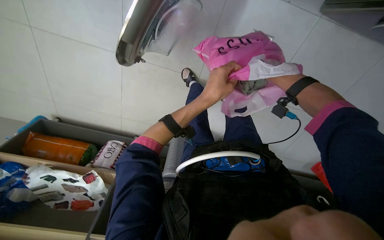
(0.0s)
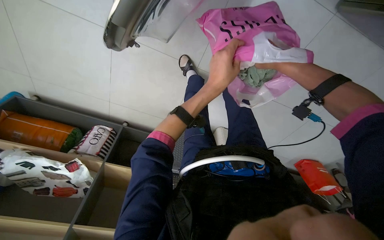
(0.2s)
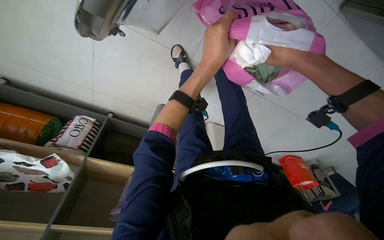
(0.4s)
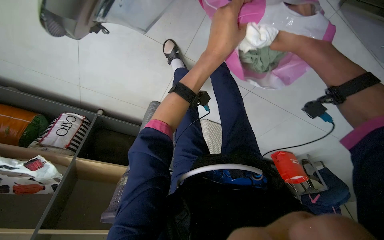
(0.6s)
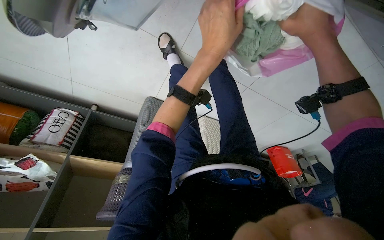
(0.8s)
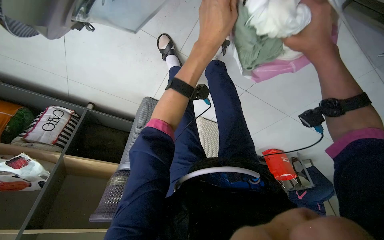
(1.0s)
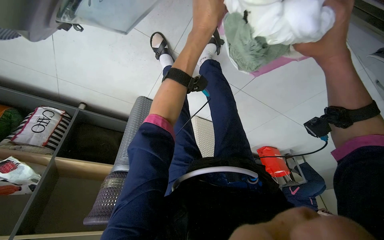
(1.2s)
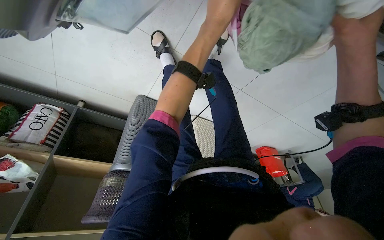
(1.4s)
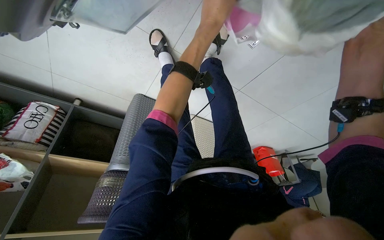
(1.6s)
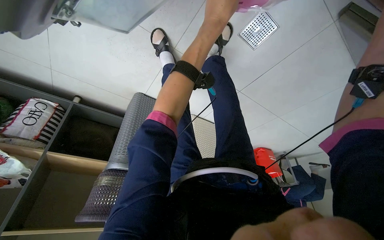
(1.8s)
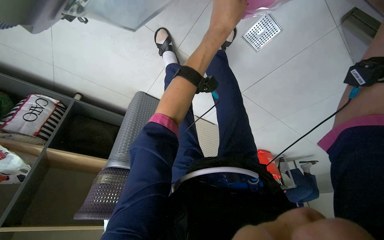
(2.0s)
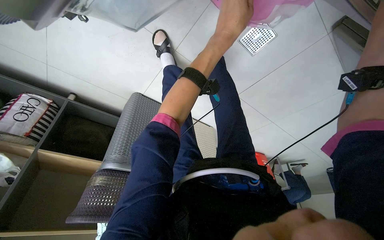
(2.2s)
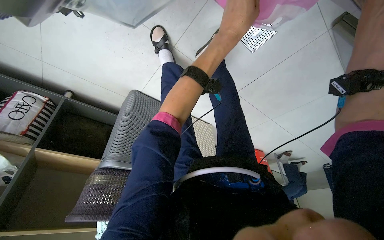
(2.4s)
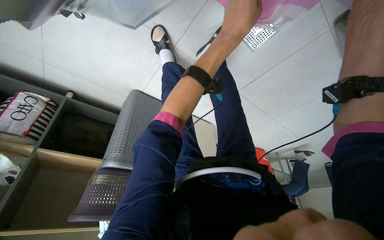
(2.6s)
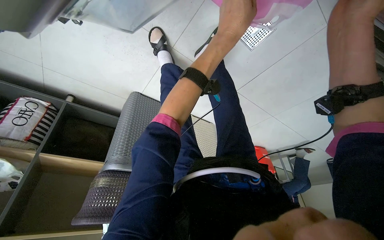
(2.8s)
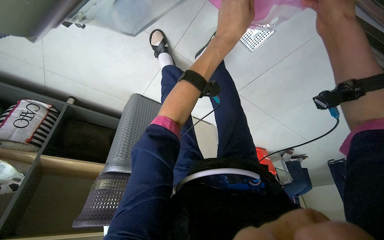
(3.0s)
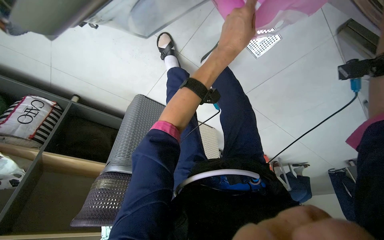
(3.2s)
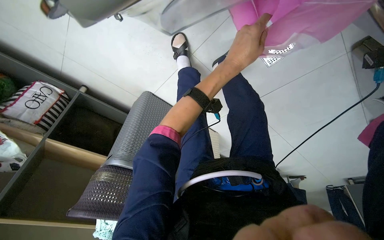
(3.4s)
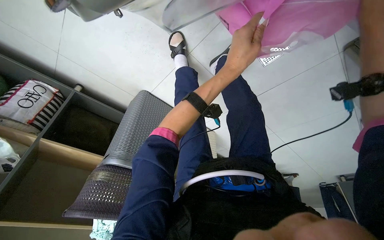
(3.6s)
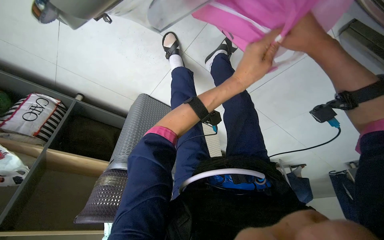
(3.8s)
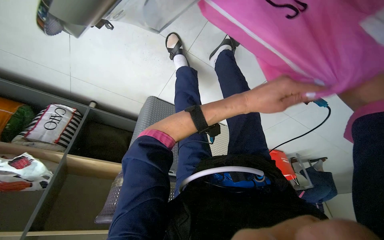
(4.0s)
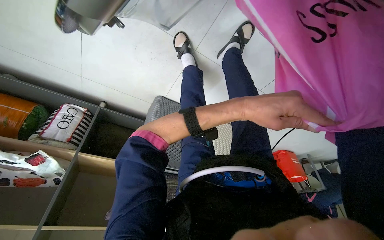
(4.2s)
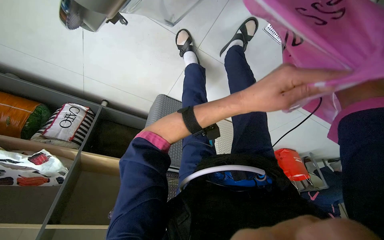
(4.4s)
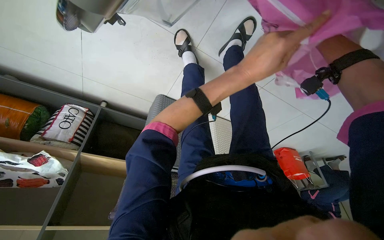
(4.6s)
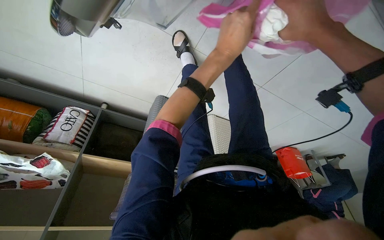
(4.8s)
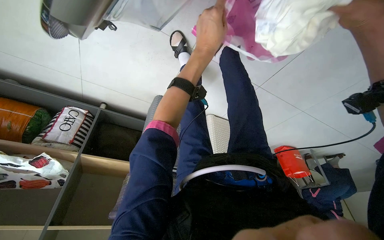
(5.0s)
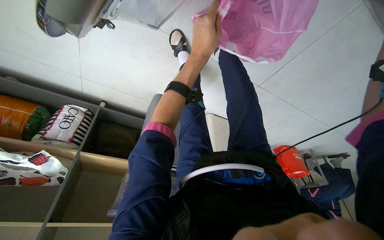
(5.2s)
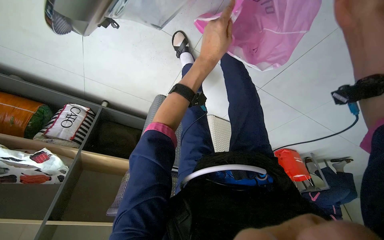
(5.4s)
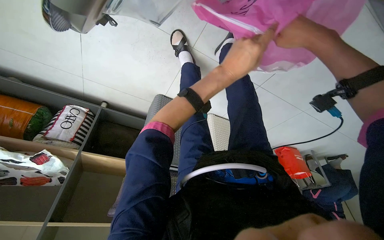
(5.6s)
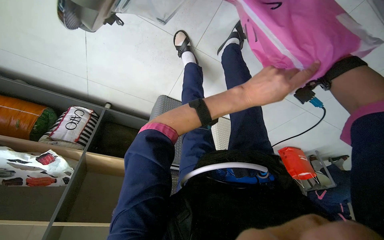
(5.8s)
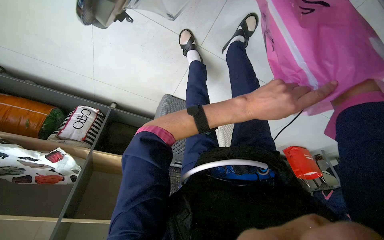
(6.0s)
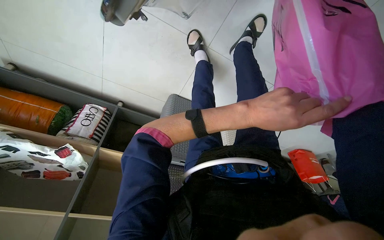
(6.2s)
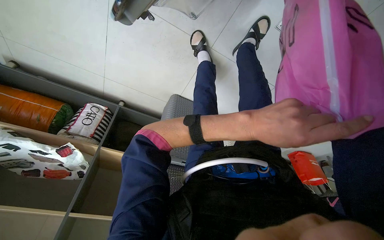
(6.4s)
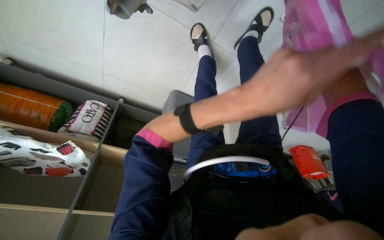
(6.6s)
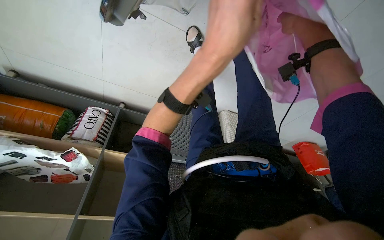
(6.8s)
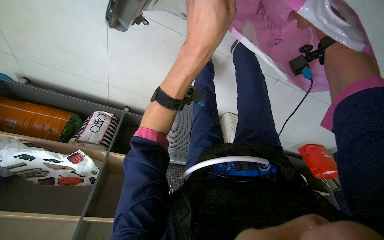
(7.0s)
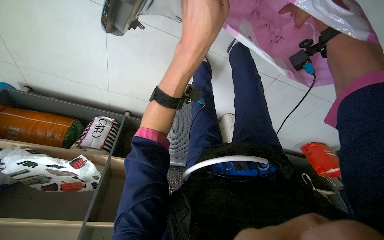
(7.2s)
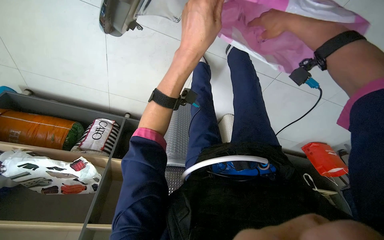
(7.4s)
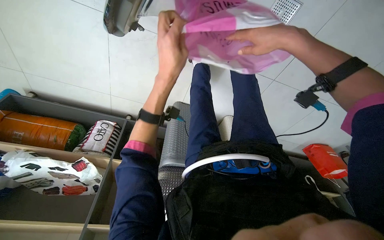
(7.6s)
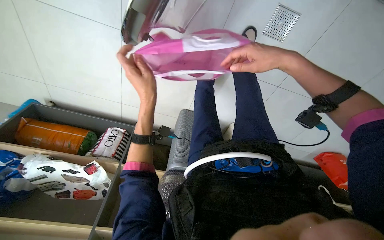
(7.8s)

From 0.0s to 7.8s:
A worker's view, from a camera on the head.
Job: managing laundry.
The whole recording: Sorting clothes from bag. The worker sorts clothes from a pink bag, placing them into a drawer and a washing machine compartment.
From 0.0s to 1.6s: The camera pitches downward, by roughly 15 degrees. The left hand shifts roughly 25 cm up the picture.
From 3.2s to 4.6s: The left hand travels down the picture by approximately 10 cm.
From 4.6s to 6.2s: The left hand is displaced down the picture by approximately 15 cm.
From 6.2s to 7.8s: The left hand moves to the left, approximately 25 cm.

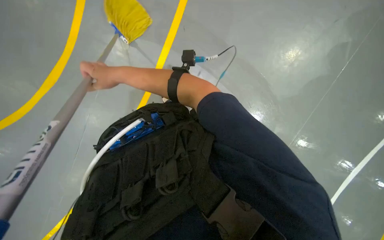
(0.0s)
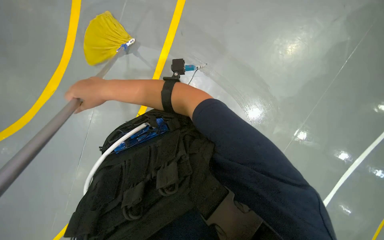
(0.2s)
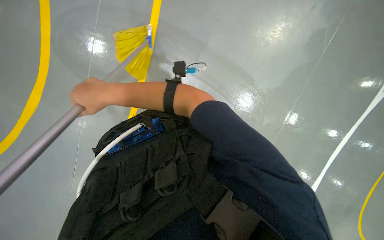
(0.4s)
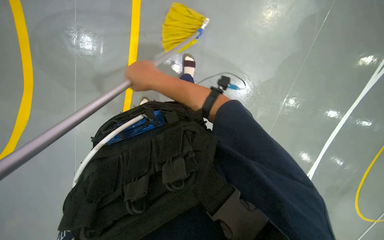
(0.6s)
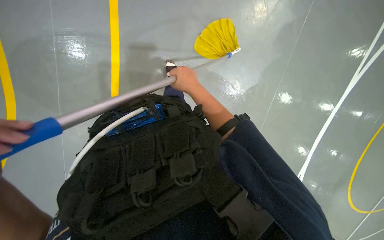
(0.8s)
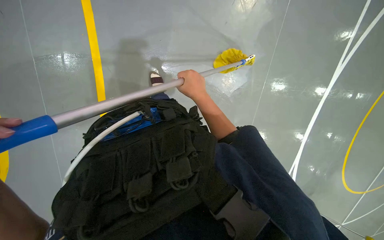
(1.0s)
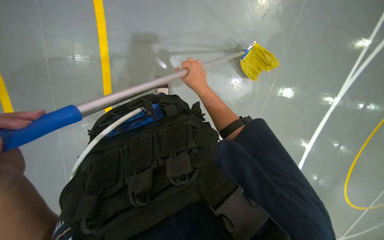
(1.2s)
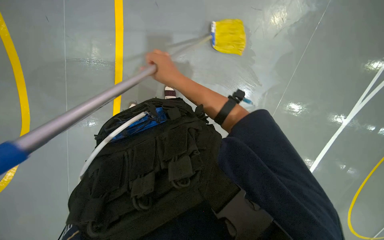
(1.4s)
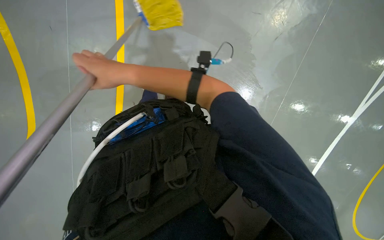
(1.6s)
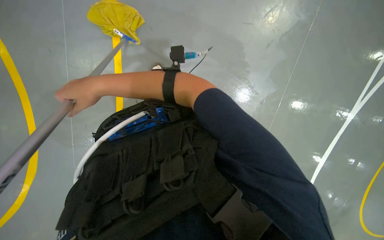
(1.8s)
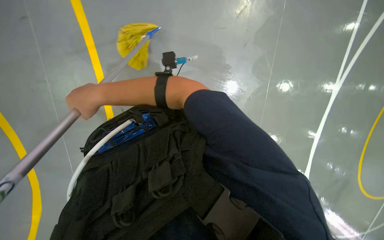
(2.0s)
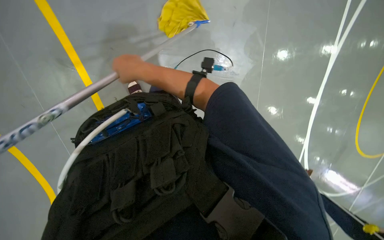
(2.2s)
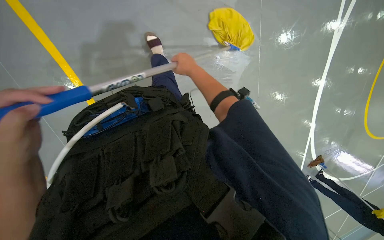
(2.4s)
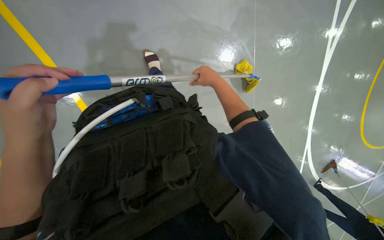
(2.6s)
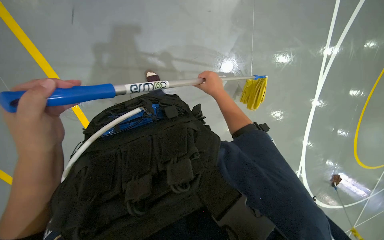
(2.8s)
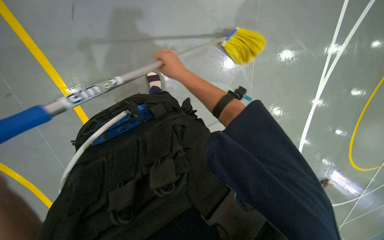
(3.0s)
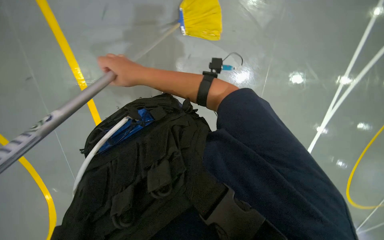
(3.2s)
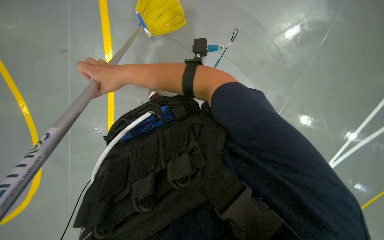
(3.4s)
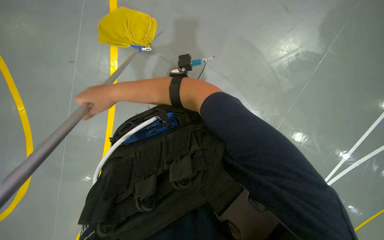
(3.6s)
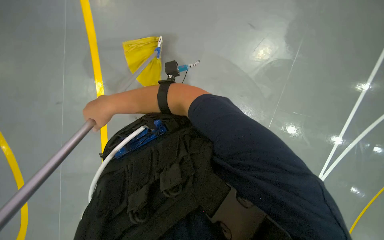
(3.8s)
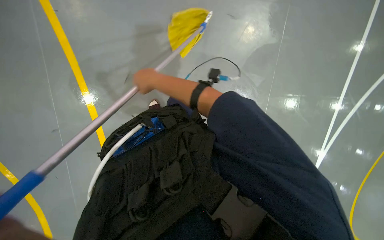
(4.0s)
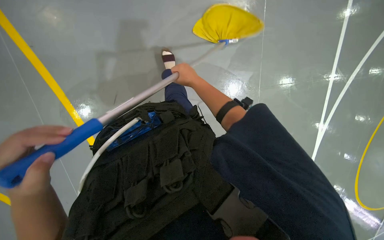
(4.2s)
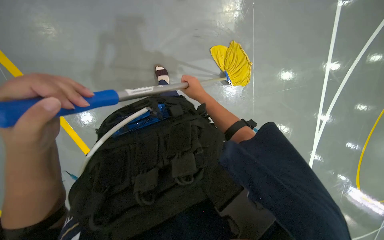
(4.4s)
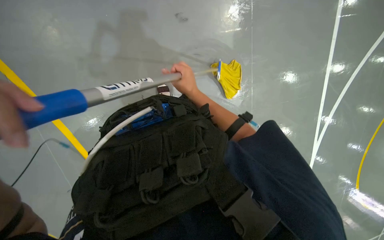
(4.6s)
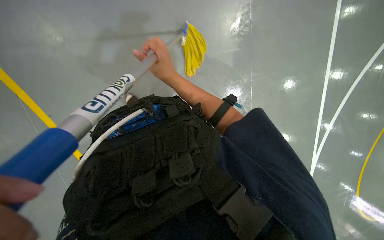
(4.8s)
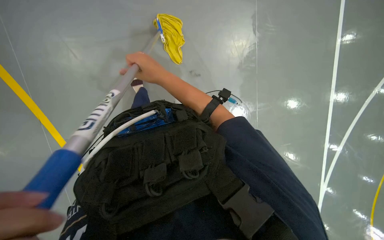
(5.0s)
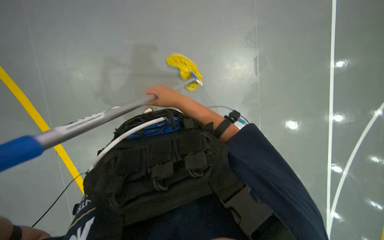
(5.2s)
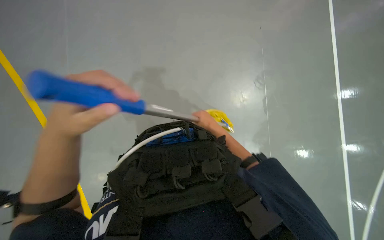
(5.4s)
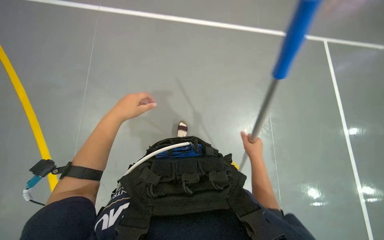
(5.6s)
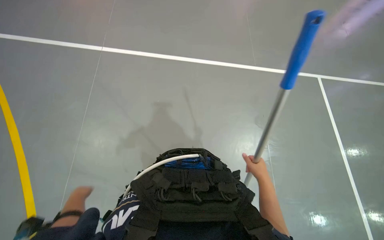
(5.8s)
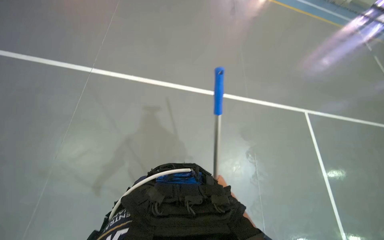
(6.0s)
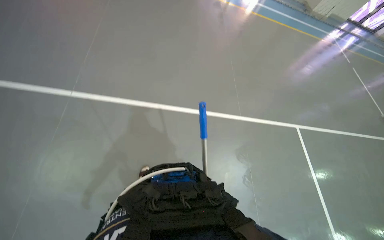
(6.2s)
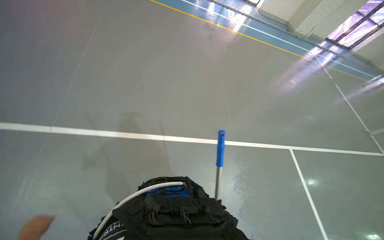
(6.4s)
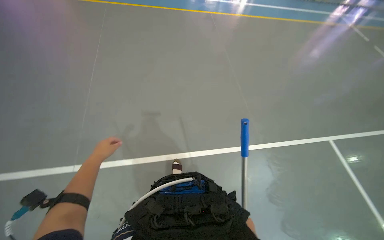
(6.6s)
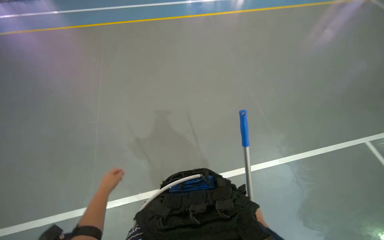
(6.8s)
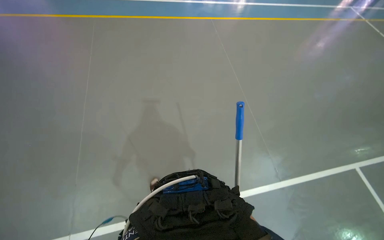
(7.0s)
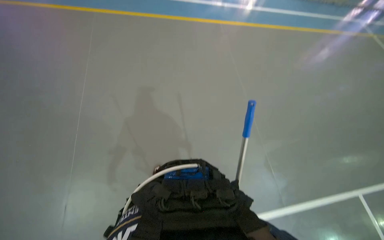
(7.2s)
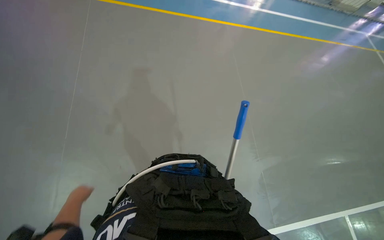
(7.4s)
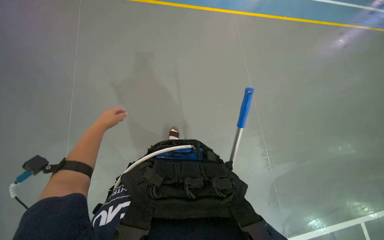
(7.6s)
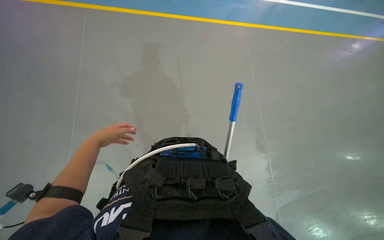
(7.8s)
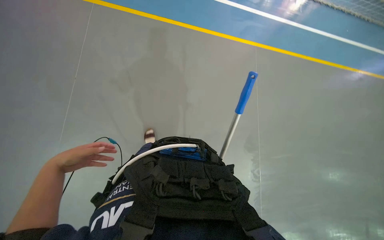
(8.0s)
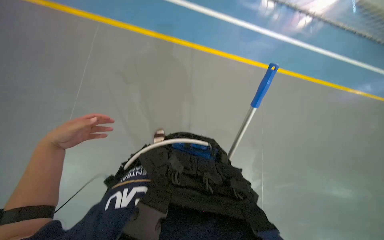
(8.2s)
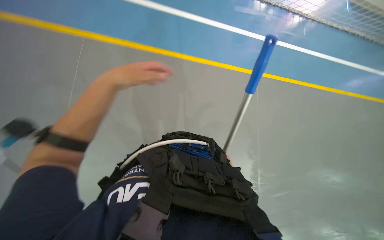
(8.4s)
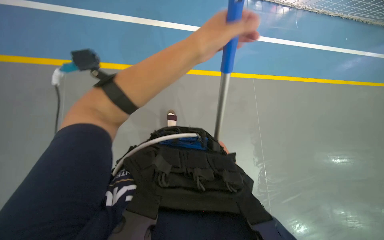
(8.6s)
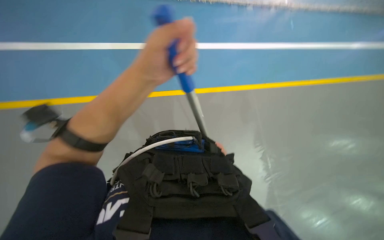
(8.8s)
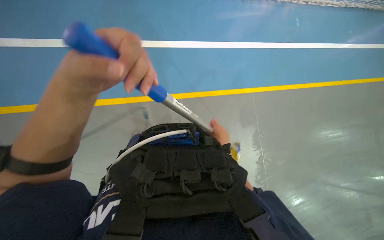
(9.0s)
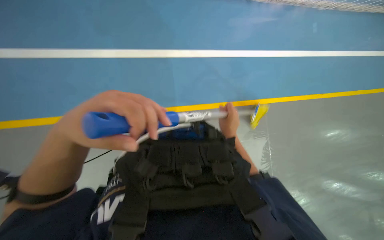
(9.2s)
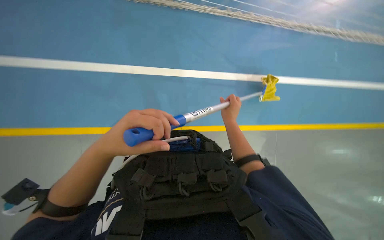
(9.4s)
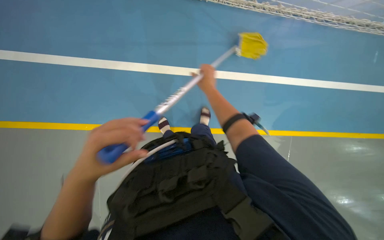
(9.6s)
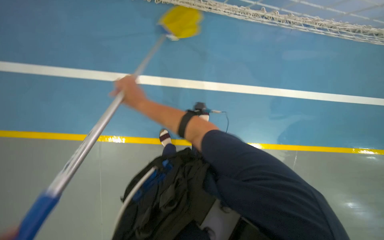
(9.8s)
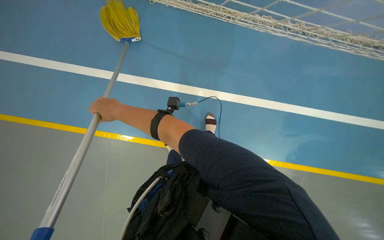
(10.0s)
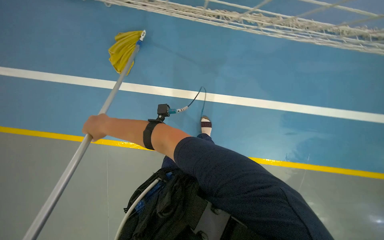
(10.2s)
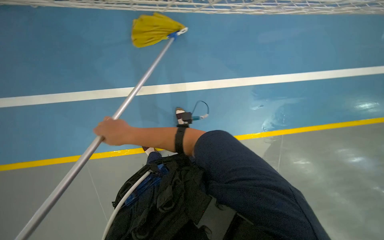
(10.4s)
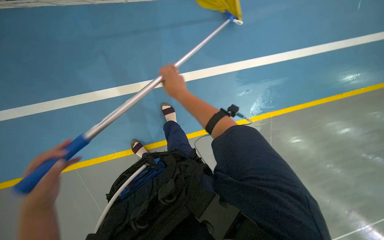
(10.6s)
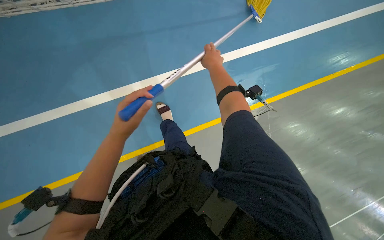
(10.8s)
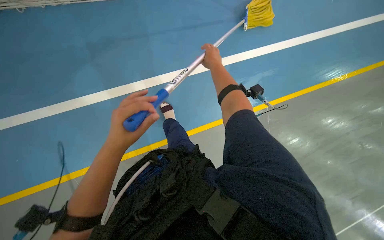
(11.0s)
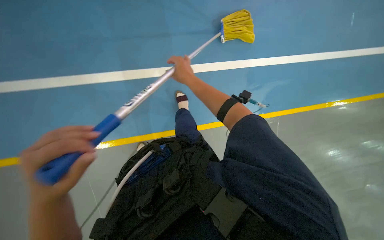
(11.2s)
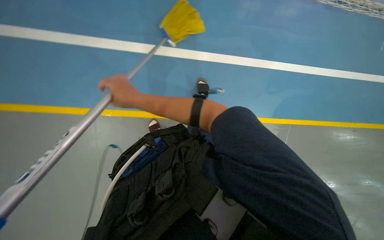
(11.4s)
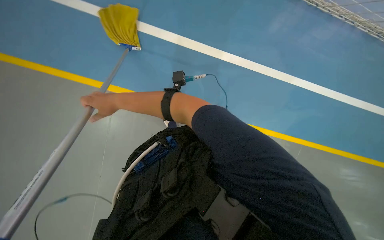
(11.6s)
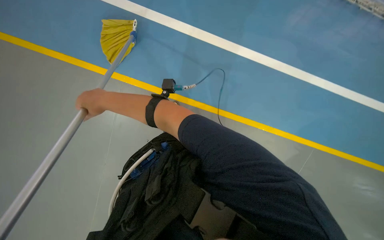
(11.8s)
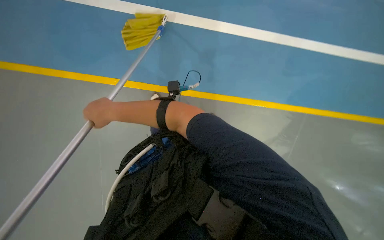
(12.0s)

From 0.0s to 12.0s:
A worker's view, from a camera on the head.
Job: mopping floor.
The whole recording: Mopping floor. The worker mops the floor with a yellow mop, periodically rinsing and wringing it in a bucket.
From 1.6s to 3.0s: The right hand swings left and right, about 35 cm each way, with 2 reversals.
From 3.0s to 4.4s: The right hand travels to the left and back again, about 30 cm each way.
From 4.4s to 6.0s: The camera pitches upward, by roughly 40 degrees. The scene rotates clockwise by roughly 25 degrees.
From 7.6s to 9.0s: The left hand goes left and right, roughly 40 cm each way, reversing 2 times.
